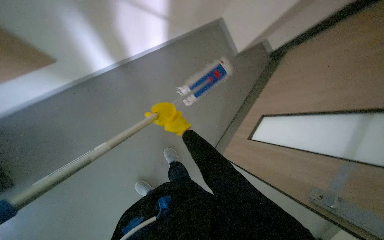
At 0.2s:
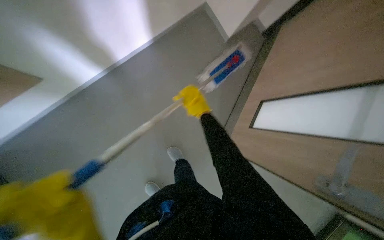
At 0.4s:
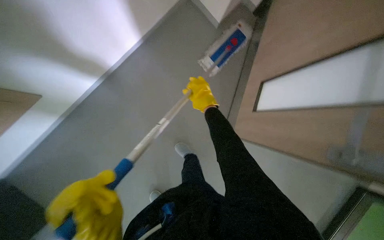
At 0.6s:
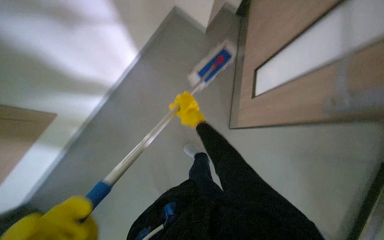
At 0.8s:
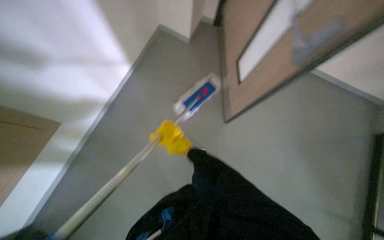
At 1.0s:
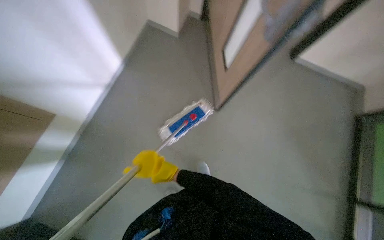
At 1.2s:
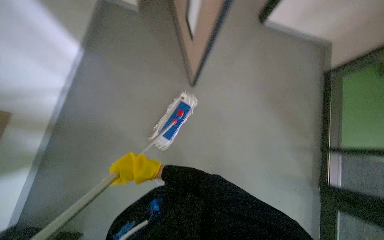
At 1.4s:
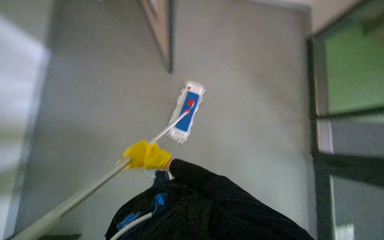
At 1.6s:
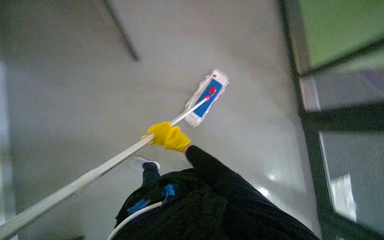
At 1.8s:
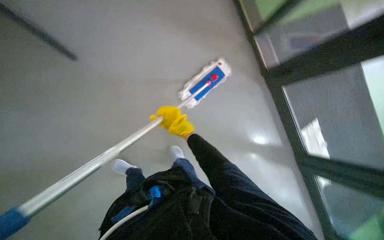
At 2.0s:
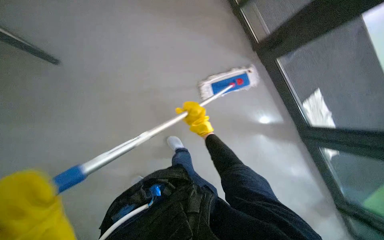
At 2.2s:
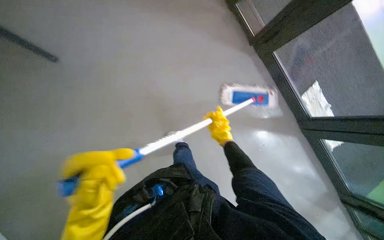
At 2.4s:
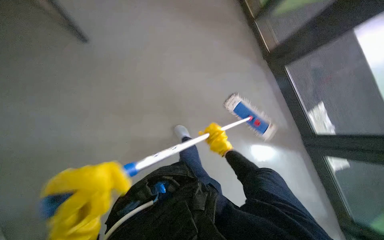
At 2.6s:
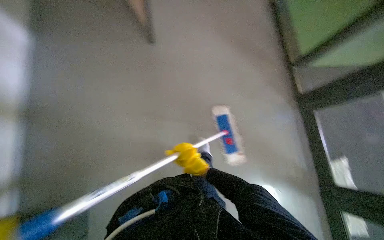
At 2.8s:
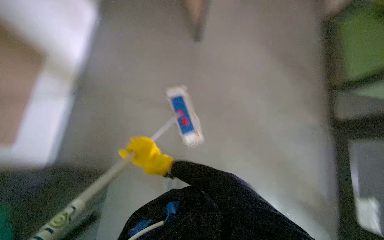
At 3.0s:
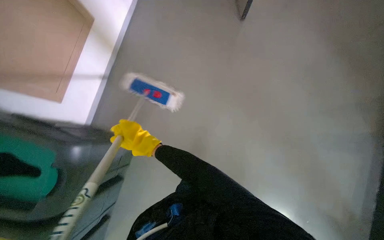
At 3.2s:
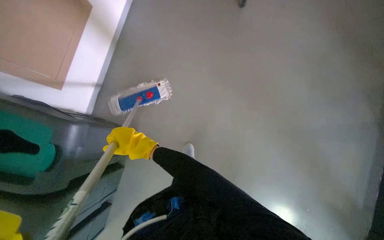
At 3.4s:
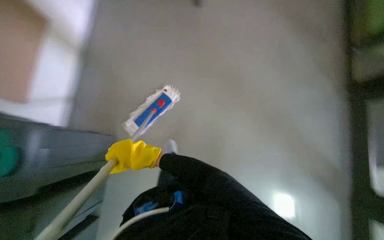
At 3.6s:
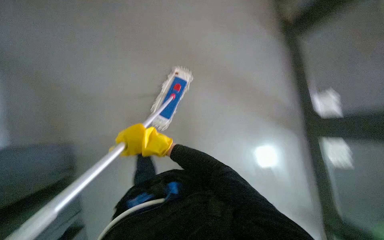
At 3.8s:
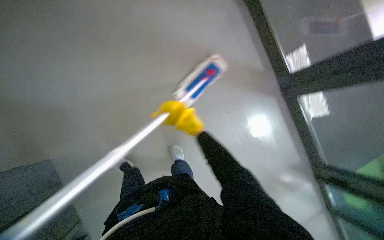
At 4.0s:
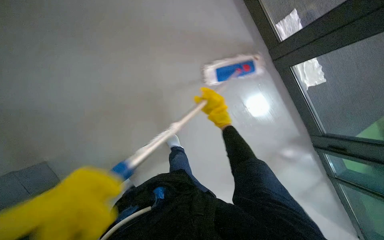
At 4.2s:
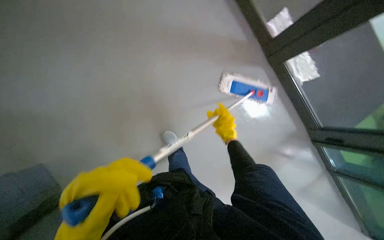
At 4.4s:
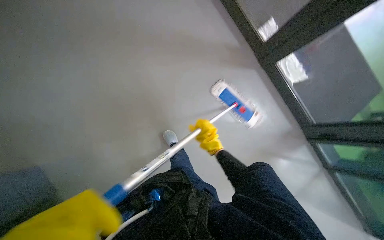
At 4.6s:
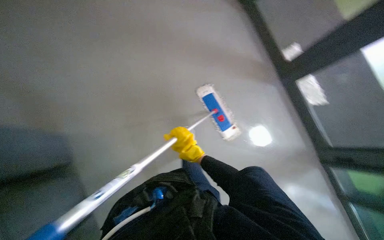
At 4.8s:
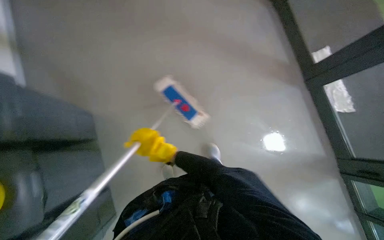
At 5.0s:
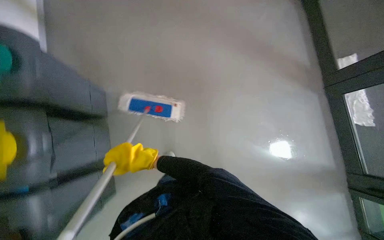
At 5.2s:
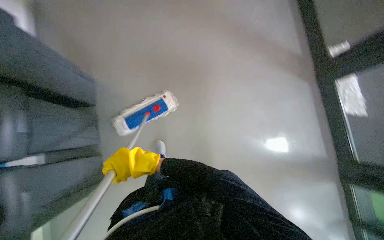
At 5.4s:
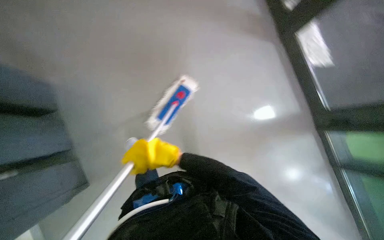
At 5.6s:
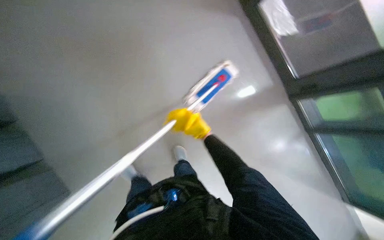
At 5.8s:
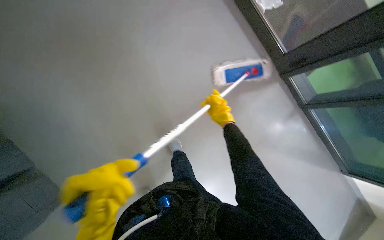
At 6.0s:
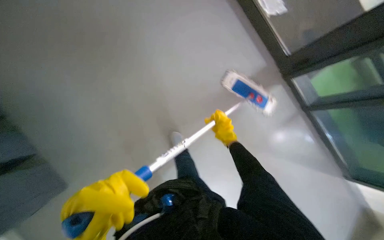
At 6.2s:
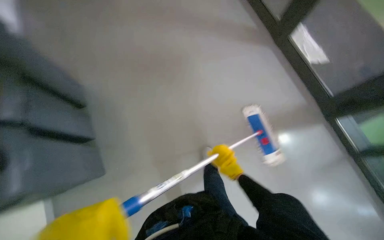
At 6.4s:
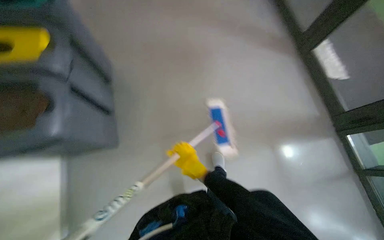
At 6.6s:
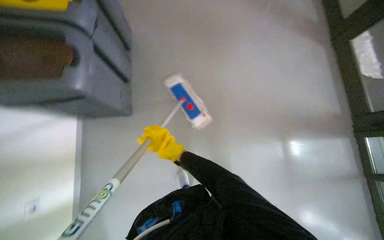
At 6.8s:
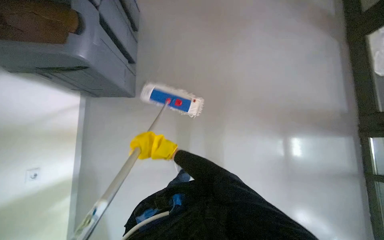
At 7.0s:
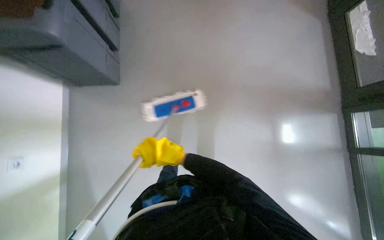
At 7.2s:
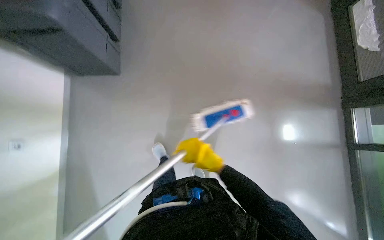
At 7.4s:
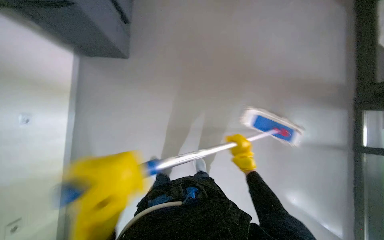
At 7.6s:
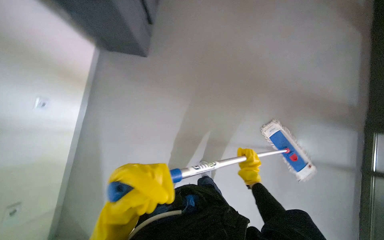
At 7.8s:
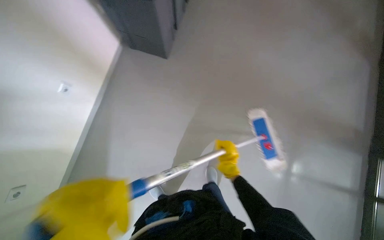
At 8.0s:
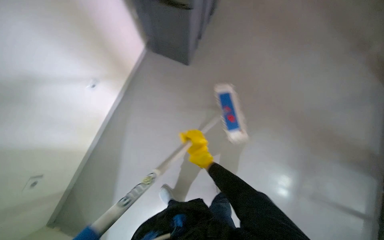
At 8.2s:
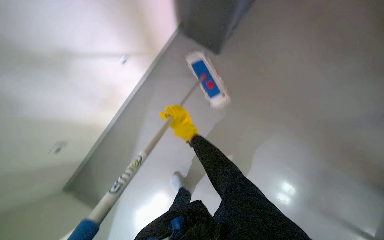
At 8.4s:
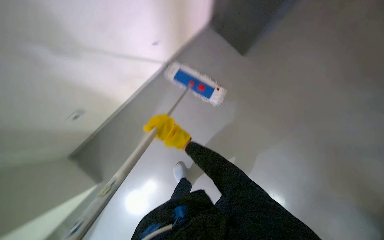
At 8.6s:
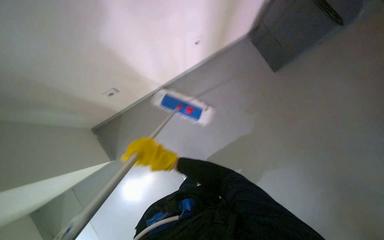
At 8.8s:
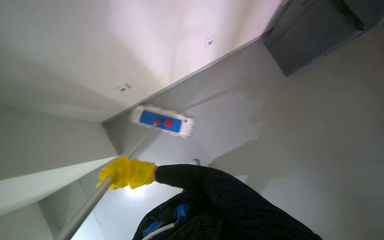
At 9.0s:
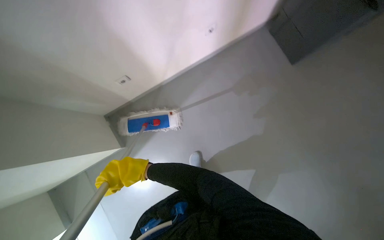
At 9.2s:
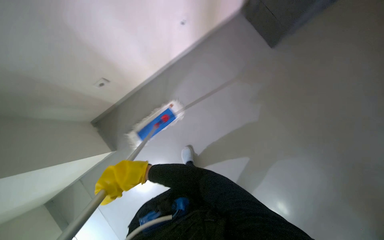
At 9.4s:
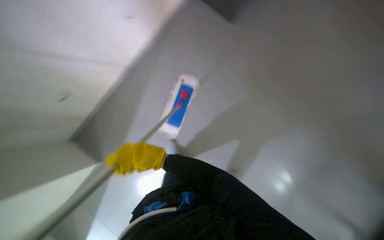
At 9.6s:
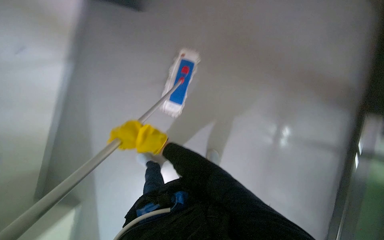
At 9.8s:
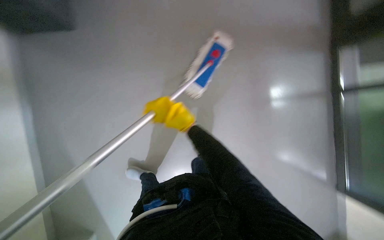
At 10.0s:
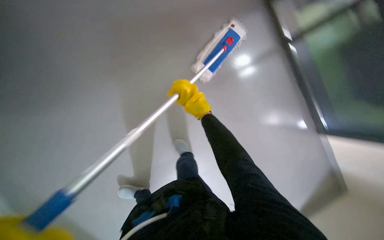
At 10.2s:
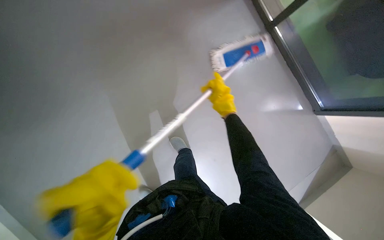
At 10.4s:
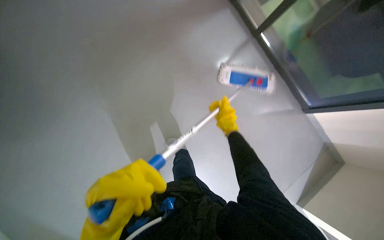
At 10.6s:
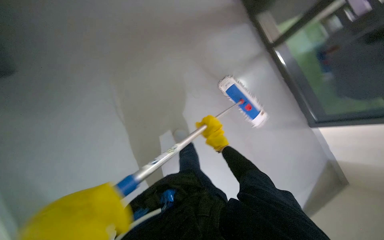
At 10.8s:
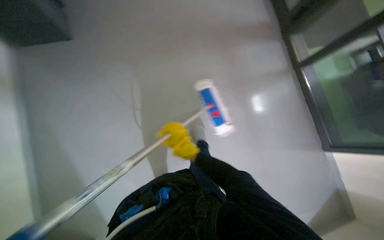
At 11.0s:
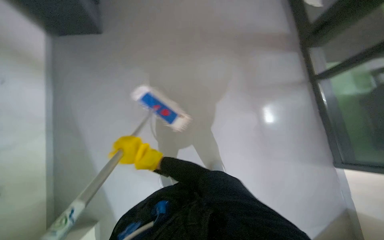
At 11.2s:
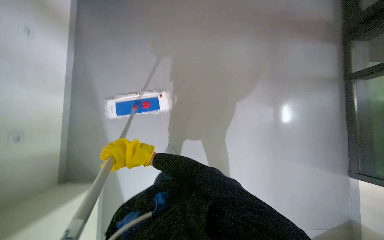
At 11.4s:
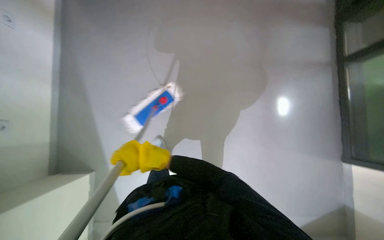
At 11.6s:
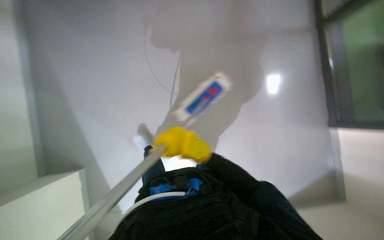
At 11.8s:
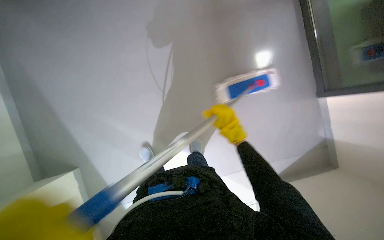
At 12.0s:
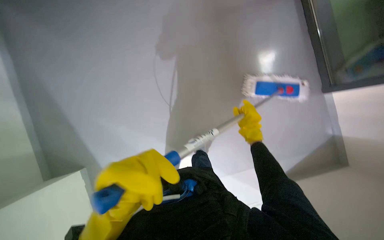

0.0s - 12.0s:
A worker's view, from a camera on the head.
Job: wiping surfaces.
The whole recording: Mopping corridor walls. The worker mops the corridor walls using a flat mop.
0.0s - 1.6s: The view tips downward by roughly 20 degrees. Everything in view rotates roughly 40 degrees counterclockwise.
1.6s - 3.0s: The right hand travels to the left by roughly 15 cm.
3.0s - 4.4s: The right hand goes roughly 30 cm to the right.
4.4s - 6.0s: The view tips downward by roughly 10 degrees. The right hand reaches roughly 25 cm to the left, then returns.
6.0s - 7.6s: The right hand goes to the left and returns, about 30 cm each way.
7.6s - 9.0s: The right hand moves to the left, roughly 50 cm.
9.0s - 10.4s: The view tilts some 25 degrees downward. The right hand heads to the right and up the picture, covering approximately 30 cm.
10.4s - 12.0s: The camera is aimed approximately 20 degrees further to the left. The right hand moves approximately 50 cm to the left and comes back.

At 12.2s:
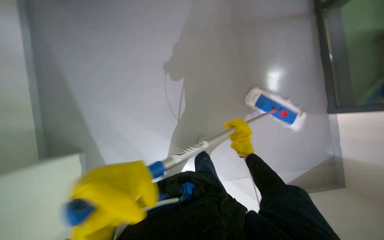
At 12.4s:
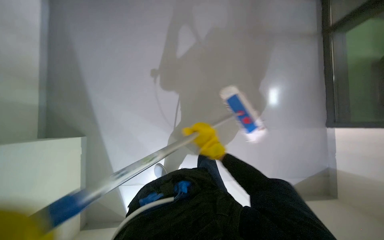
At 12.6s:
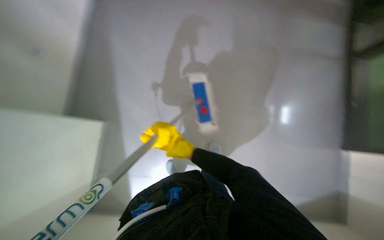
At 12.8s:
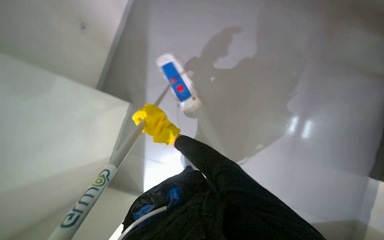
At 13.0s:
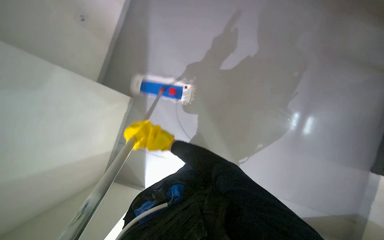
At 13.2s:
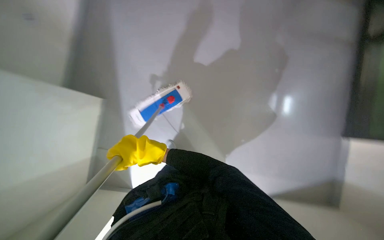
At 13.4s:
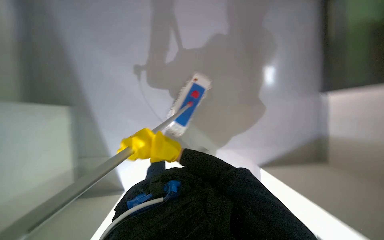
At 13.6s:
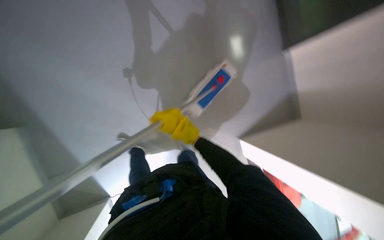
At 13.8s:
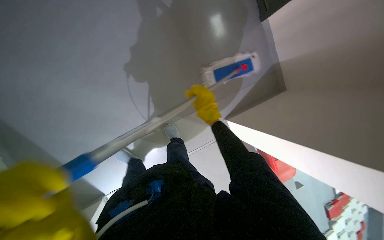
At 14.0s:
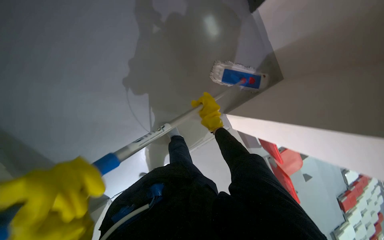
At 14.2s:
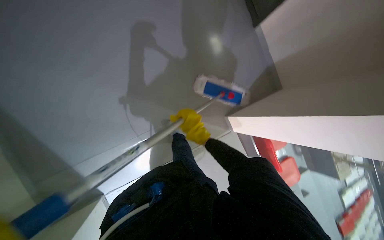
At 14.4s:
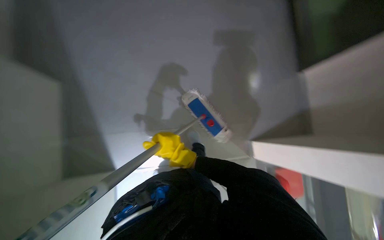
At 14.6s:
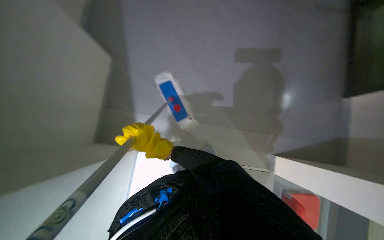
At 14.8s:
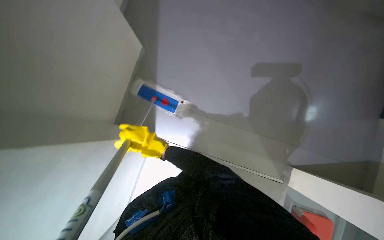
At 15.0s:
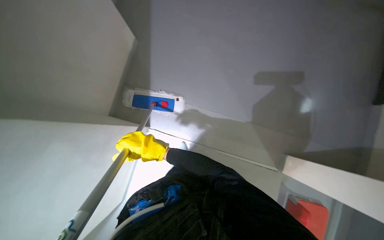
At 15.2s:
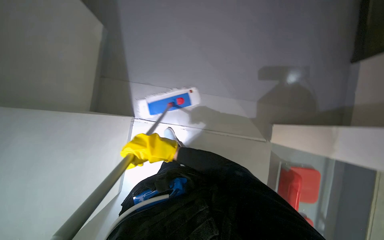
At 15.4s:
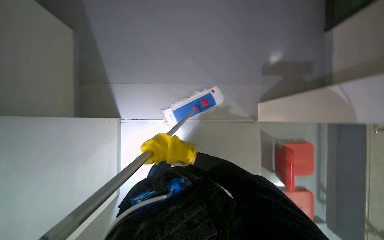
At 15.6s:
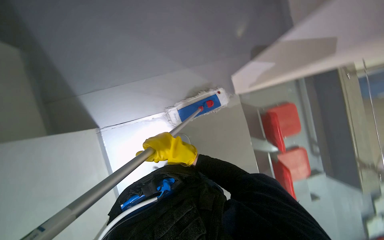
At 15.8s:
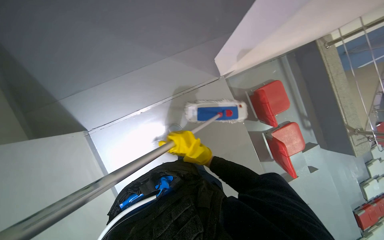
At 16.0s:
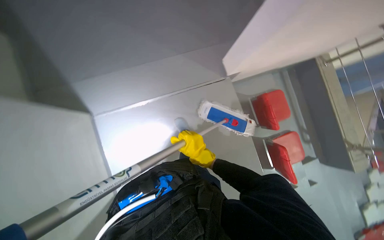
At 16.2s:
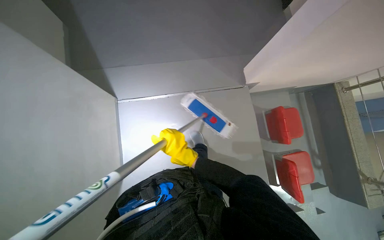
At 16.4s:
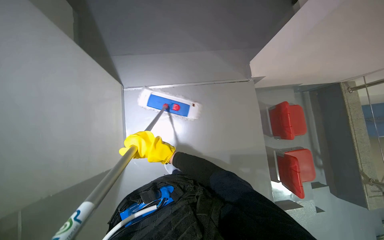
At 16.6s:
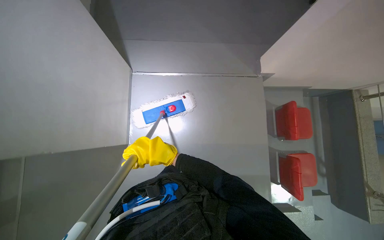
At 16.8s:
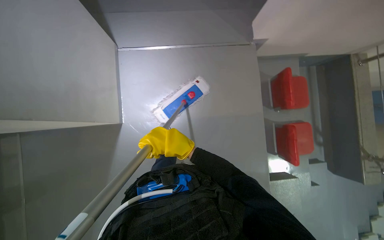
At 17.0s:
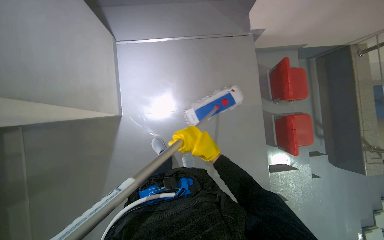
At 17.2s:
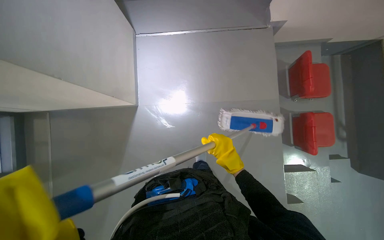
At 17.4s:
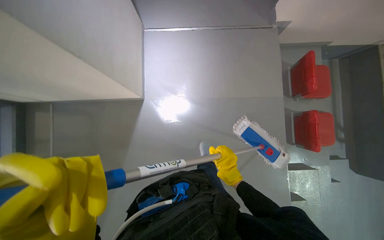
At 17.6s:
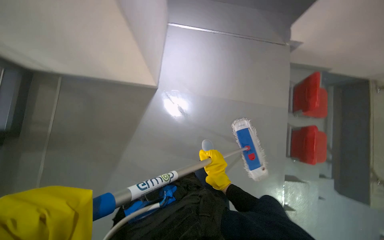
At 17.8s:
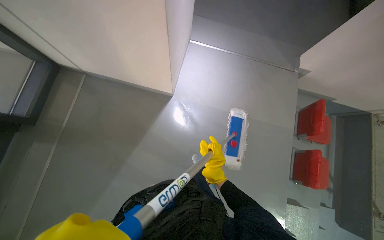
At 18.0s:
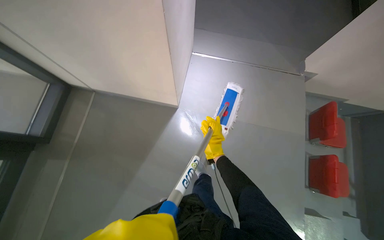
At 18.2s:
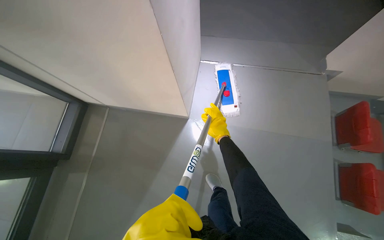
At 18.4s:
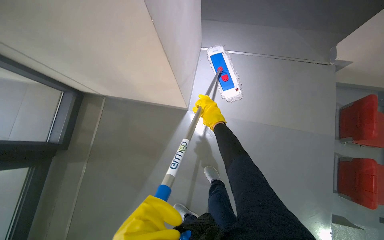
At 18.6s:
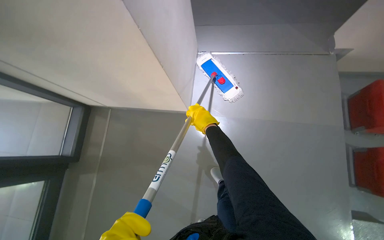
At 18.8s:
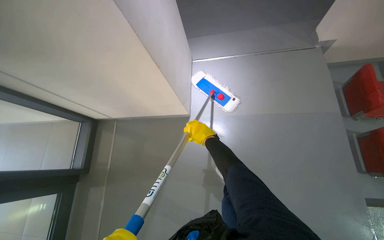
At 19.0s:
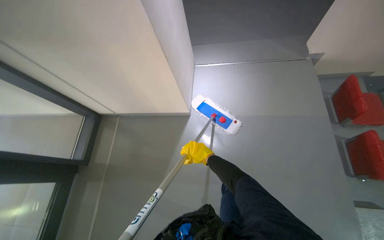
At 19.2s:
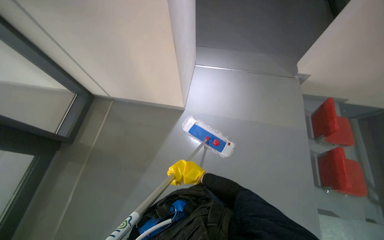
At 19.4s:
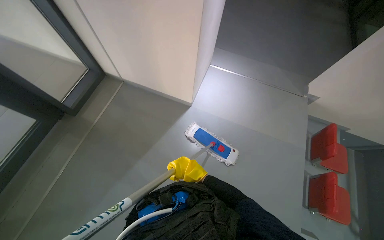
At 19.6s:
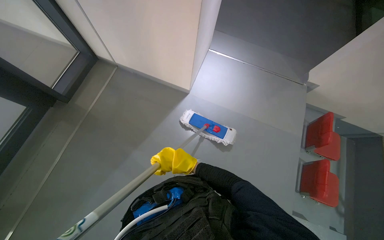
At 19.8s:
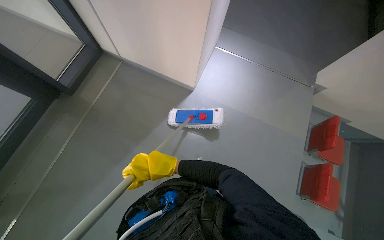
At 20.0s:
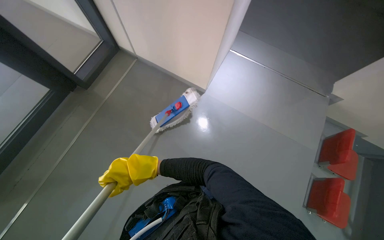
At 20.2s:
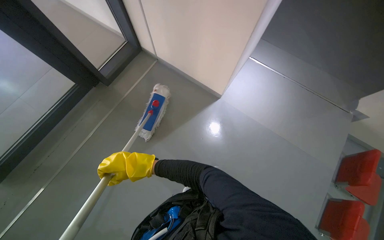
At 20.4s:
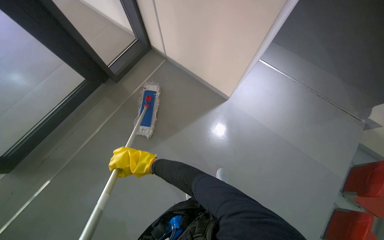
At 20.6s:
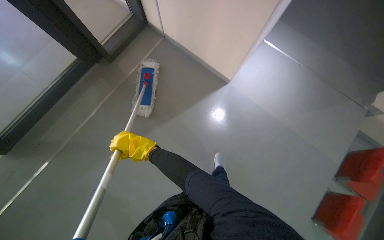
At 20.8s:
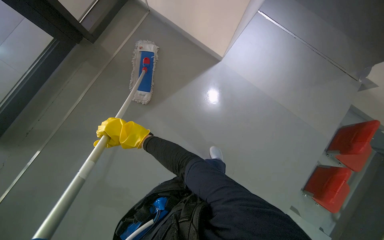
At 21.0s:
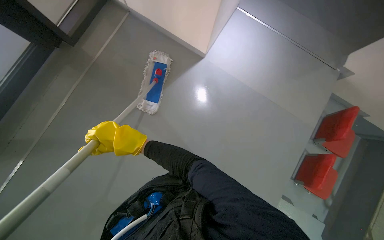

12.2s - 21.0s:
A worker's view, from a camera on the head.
Job: wiping surfaces.
The whole recording: Mopping corridor walls. The worker mops the corridor walls using a flat mop.
12.2s - 13.6s: The right hand is displaced to the left, nearer to the camera and up the picture by approximately 30 cm.
13.6s - 15.2s: The right hand goes about 10 cm to the left.
15.2s - 16.6s: The camera is carried approximately 50 cm.
16.6s - 18.0s: The head travels roughly 60 cm.
19.6s - 21.0s: The view tips downward by approximately 10 degrees. The right hand shifts approximately 20 cm to the left.
